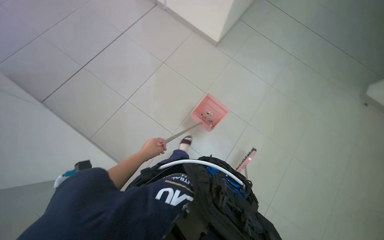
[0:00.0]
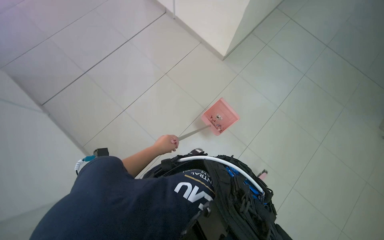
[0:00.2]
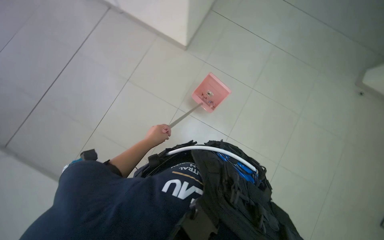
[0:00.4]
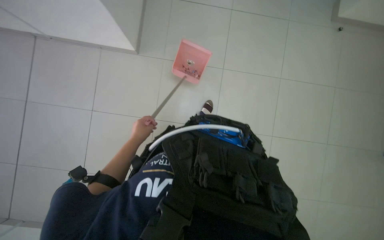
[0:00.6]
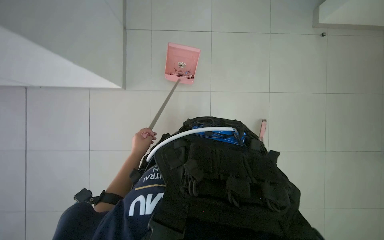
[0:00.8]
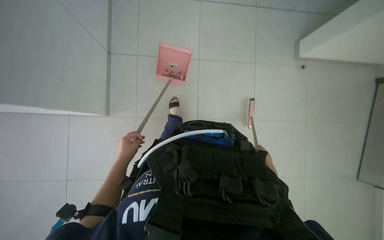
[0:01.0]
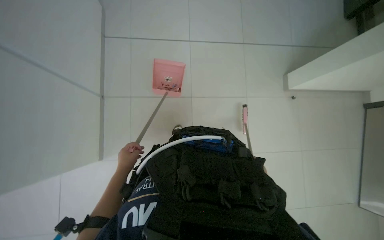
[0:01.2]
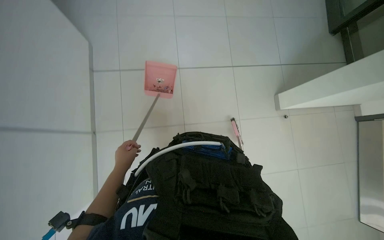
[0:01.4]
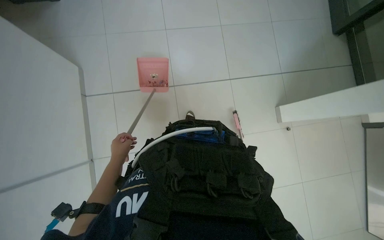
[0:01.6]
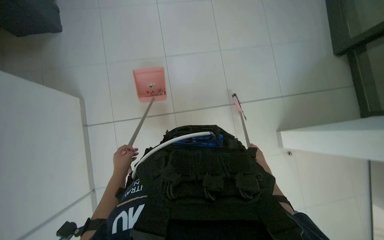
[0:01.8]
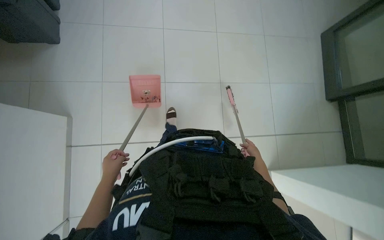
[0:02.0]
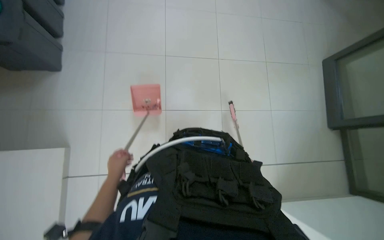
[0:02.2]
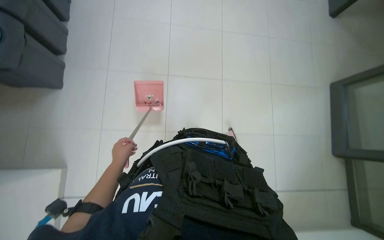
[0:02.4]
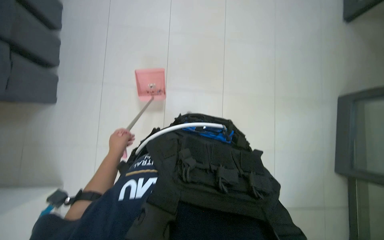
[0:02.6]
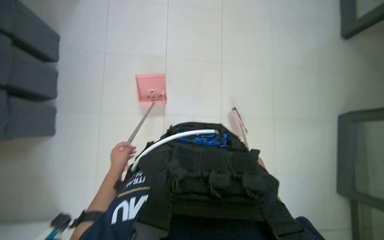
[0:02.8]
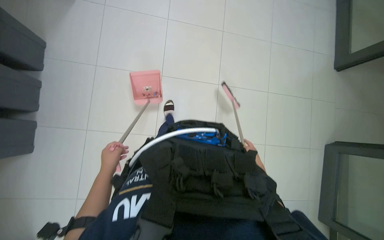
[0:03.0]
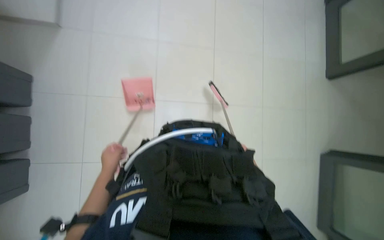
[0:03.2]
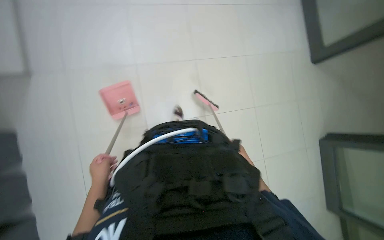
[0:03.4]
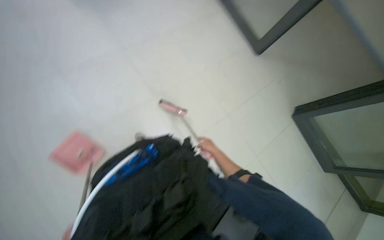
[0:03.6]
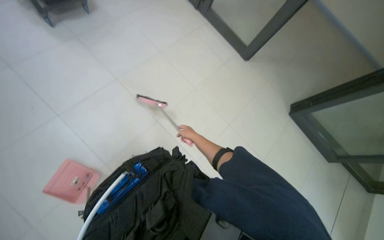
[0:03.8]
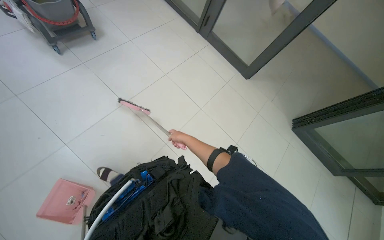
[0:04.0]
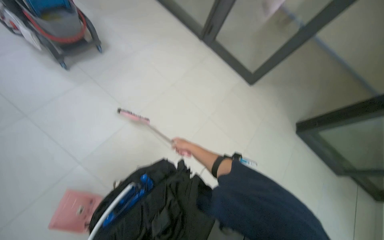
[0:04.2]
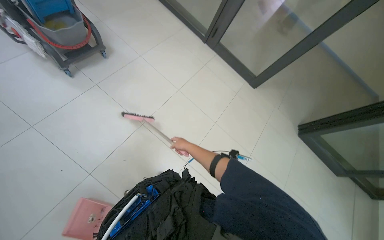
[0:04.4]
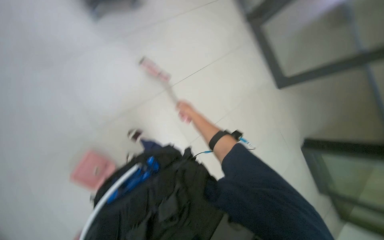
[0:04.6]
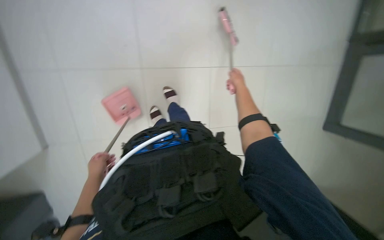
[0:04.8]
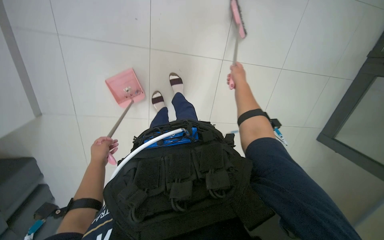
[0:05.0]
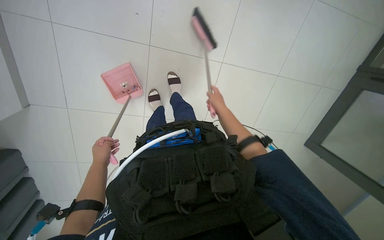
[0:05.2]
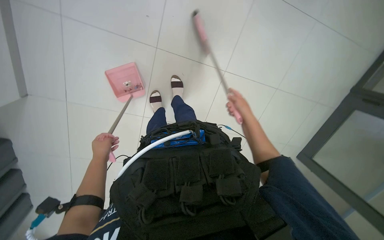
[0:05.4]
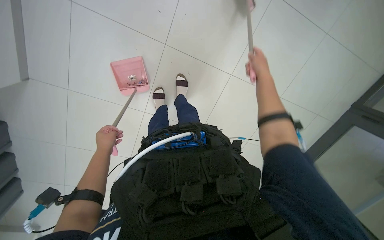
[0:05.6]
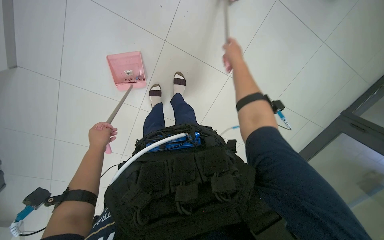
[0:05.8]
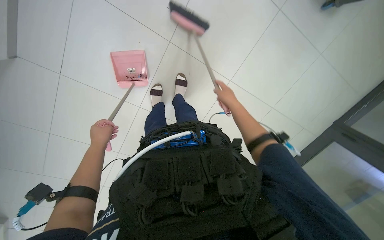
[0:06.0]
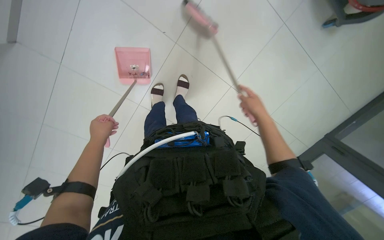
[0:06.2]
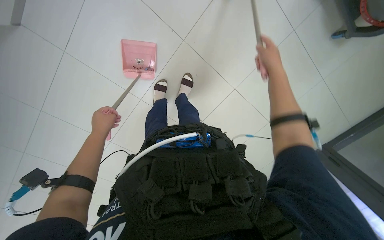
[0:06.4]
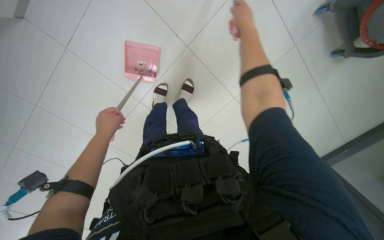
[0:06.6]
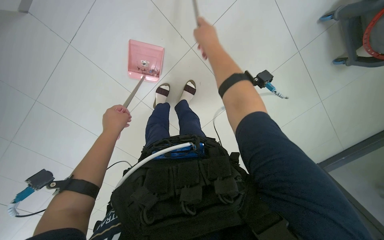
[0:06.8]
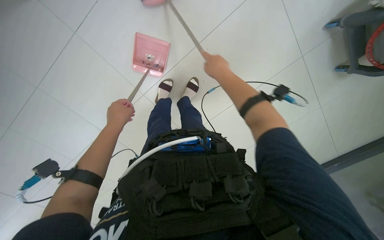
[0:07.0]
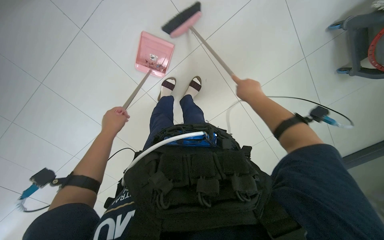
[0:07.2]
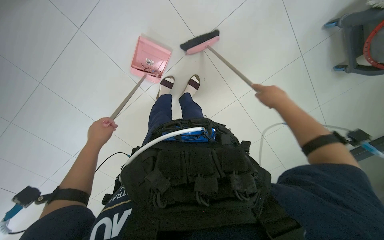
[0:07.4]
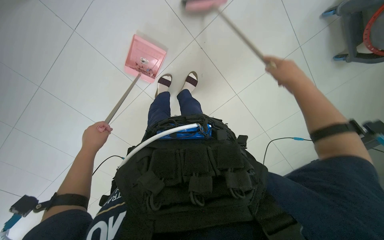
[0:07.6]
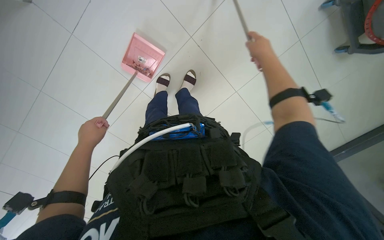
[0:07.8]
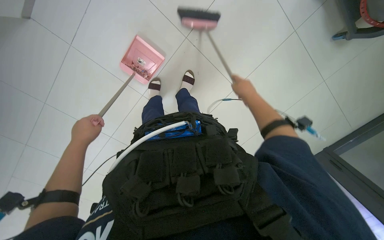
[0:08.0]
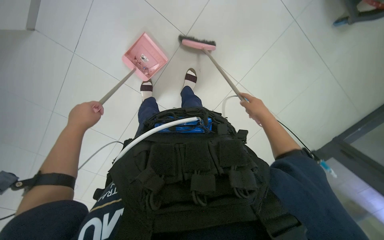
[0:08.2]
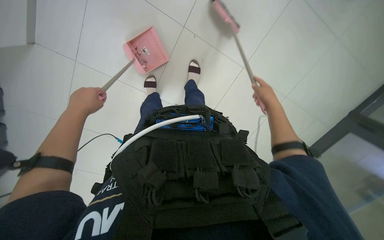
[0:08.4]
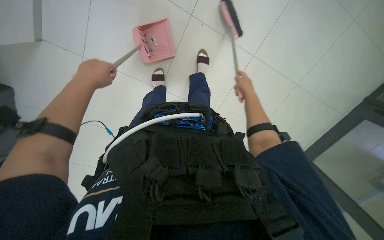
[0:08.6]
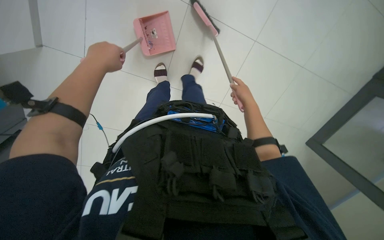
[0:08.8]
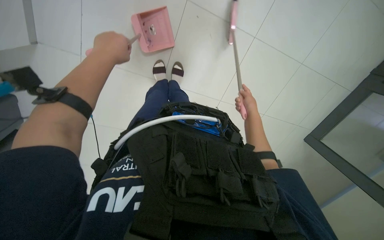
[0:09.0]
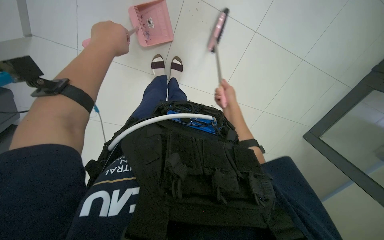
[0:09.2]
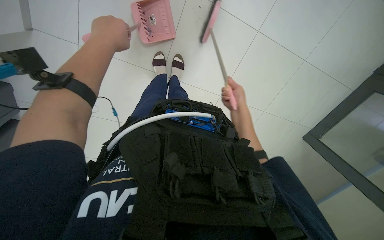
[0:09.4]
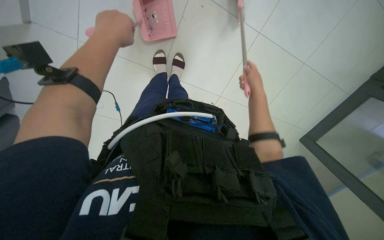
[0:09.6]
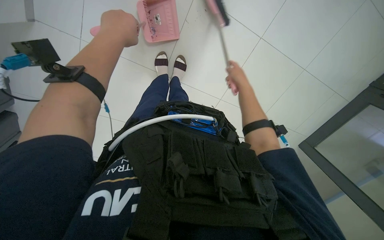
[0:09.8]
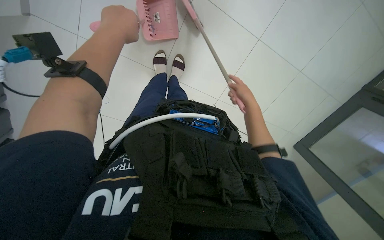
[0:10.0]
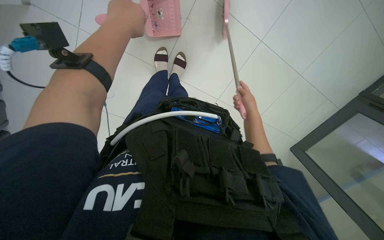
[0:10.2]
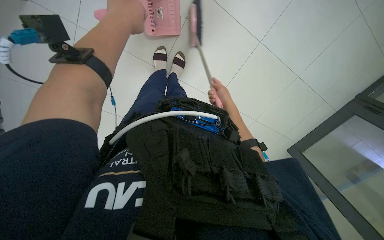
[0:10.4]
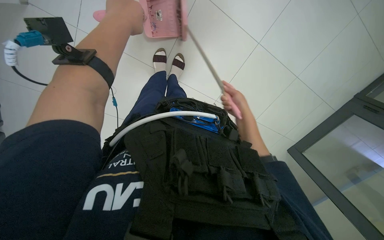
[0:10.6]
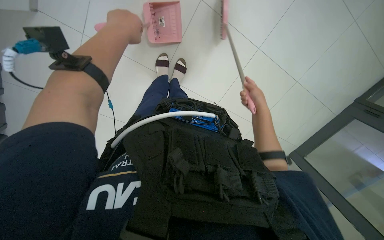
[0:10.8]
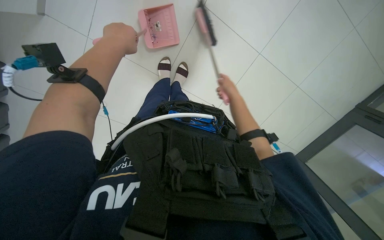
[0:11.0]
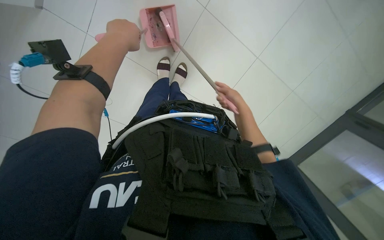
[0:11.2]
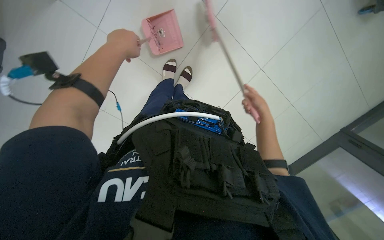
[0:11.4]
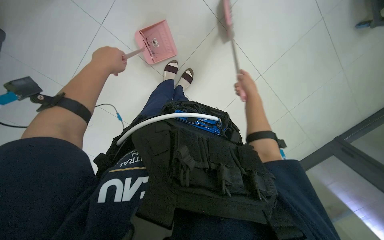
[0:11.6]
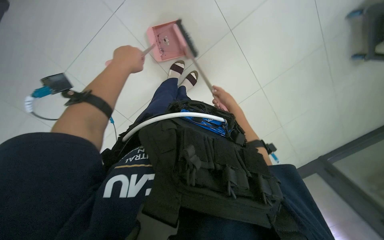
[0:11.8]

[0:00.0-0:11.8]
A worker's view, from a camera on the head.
Job: sweeping floor.
The whole recording: Sweeping office floor. The worker sweeps the office floor with a broom and dustpan.
0:00.0 to 0:01.4: The scene turns some 30 degrees counterclockwise in the picture.
0:01.4 to 0:03.0: The view tilts about 15 degrees upward. The right hand goes nearer and farther, roughly 20 cm each way, reversing 3 times.
0:03.0 to 0:04.4: The view tilts about 20 degrees upward. Everything in view rotates approximately 35 degrees counterclockwise.
0:04.4 to 0:06.0: The camera pitches downward, by roughly 20 degrees. Everything in view rotates approximately 75 degrees clockwise.
0:06.0 to 0:07.4: The right hand heads nearer to the camera, covering about 10 cm, and goes up the picture and returns, some 25 cm each way.
0:07.4 to 0:08.8: The right hand heads farther from the camera and to the left, covering roughly 15 cm. The left hand goes about 15 cm up the picture.
0:08.8 to 0:10.4: The right hand swings nearer and farther, about 10 cm each way, with 2 reversals.
0:10.4 to 0:11.8: The right hand swings left and right, about 10 cm each way, with 3 reversals; the left hand goes approximately 15 cm farther from the camera and to the left.

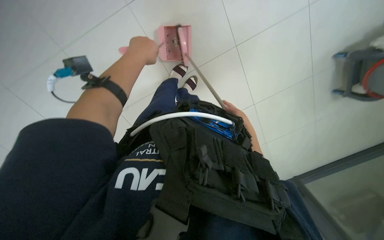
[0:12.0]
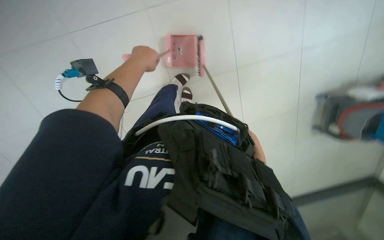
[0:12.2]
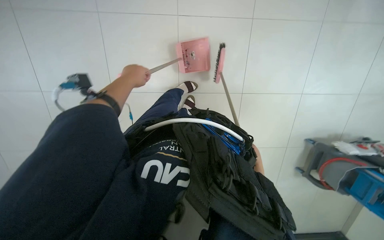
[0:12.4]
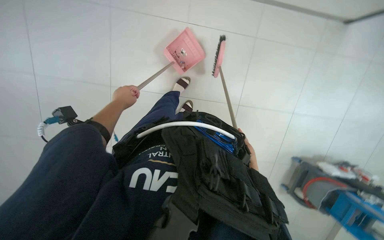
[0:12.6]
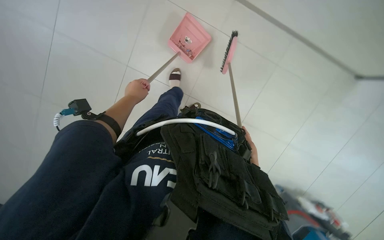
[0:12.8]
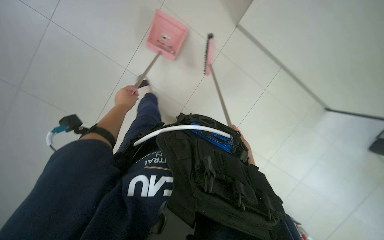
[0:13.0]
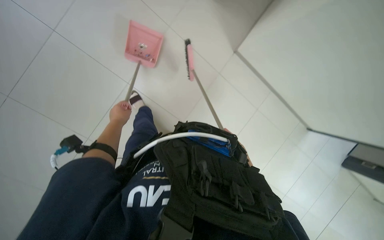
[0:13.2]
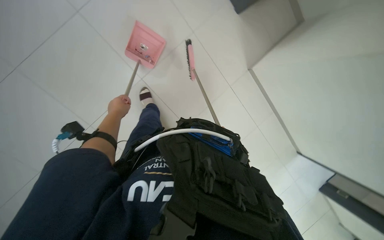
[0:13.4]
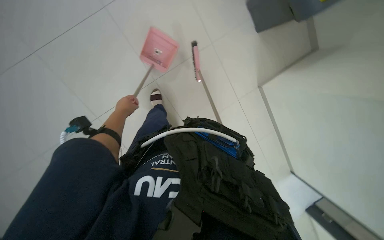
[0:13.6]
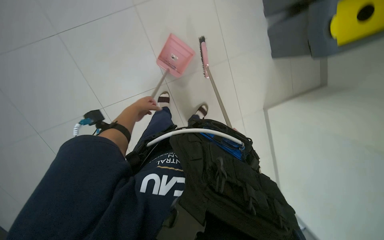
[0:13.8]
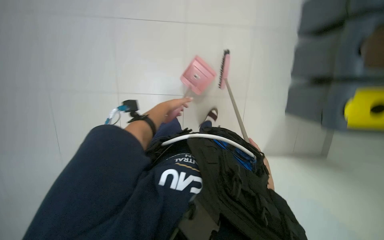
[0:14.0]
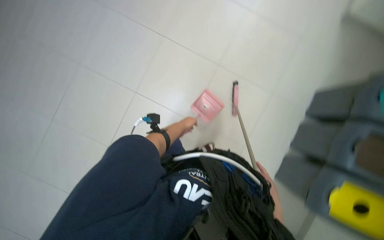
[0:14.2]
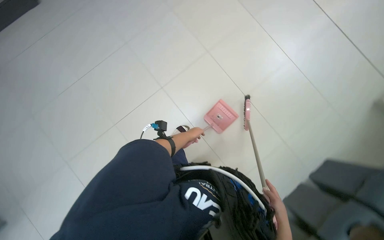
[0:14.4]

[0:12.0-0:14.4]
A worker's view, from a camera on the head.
Job: sweeping floor.
The whole recording: Sweeping office floor. The worker sweeps the office floor with a broom and dustpan.
0:12.0 to 0:13.2: The left hand heads down the picture, to the left and farther from the camera, covering roughly 25 cm.
0:13.2 to 0:14.4: The view tips upward by approximately 20 degrees. The scene rotates clockwise by approximately 30 degrees.

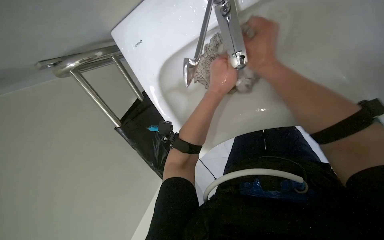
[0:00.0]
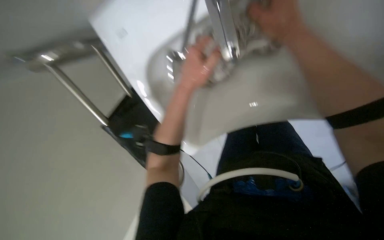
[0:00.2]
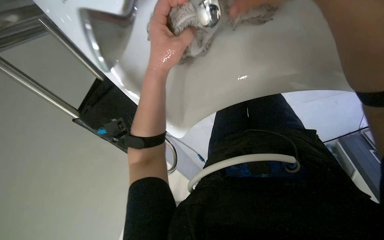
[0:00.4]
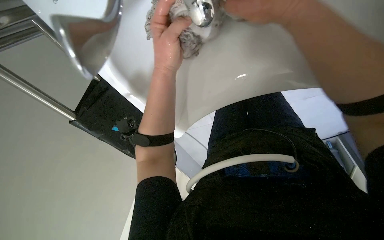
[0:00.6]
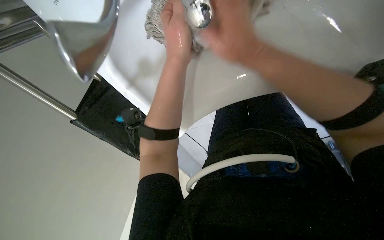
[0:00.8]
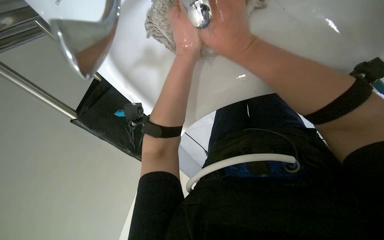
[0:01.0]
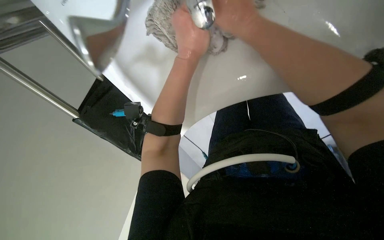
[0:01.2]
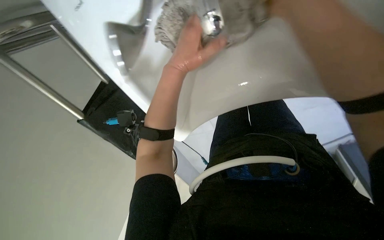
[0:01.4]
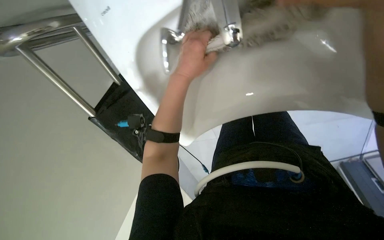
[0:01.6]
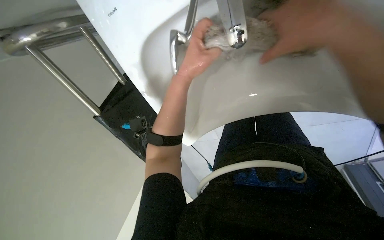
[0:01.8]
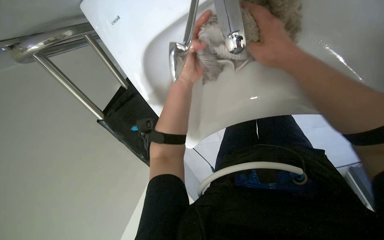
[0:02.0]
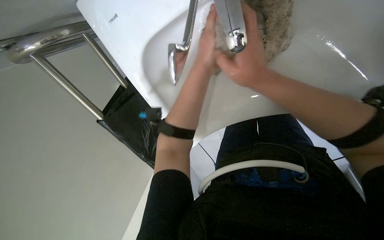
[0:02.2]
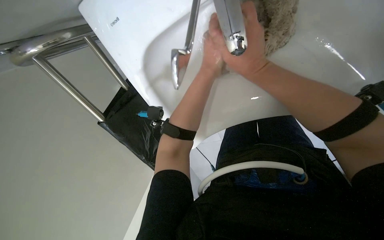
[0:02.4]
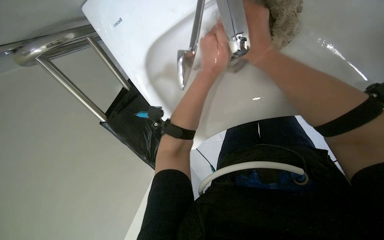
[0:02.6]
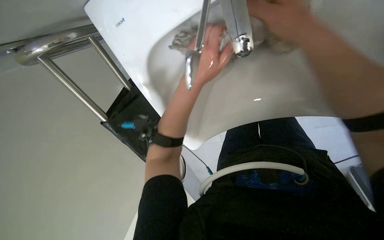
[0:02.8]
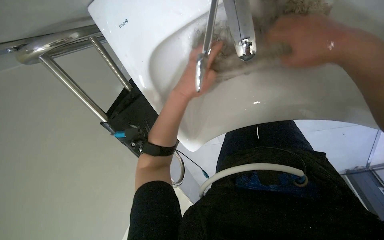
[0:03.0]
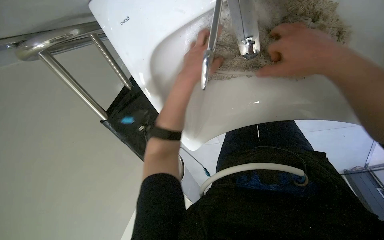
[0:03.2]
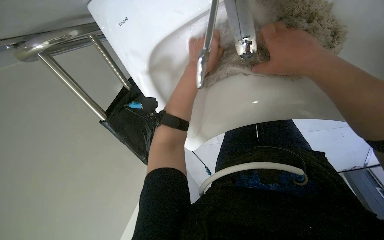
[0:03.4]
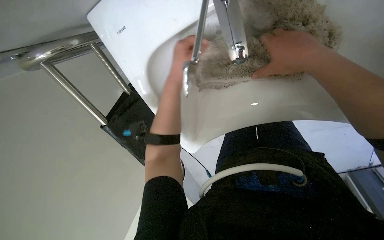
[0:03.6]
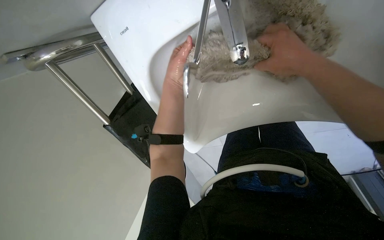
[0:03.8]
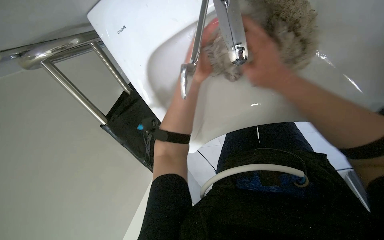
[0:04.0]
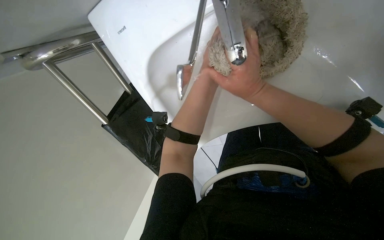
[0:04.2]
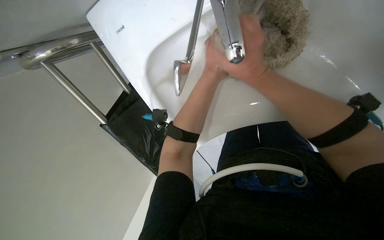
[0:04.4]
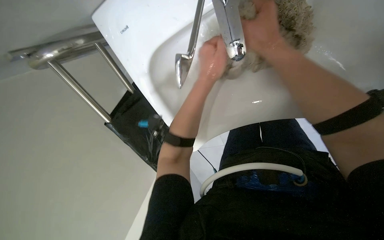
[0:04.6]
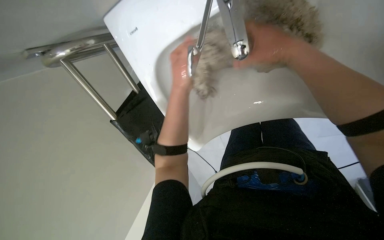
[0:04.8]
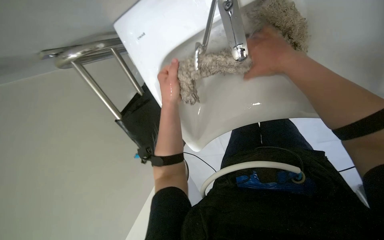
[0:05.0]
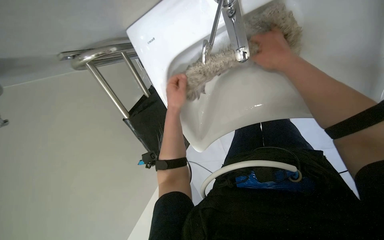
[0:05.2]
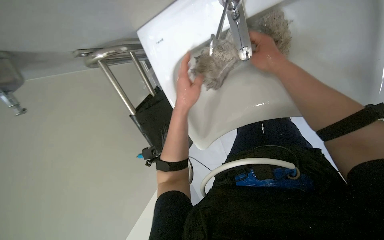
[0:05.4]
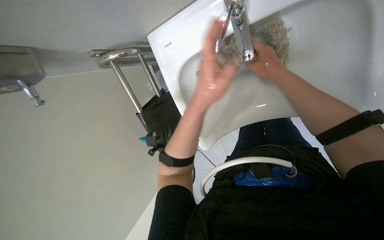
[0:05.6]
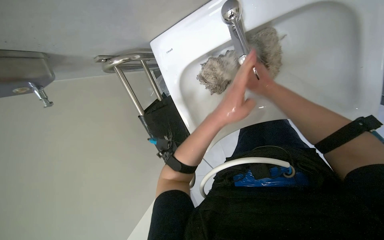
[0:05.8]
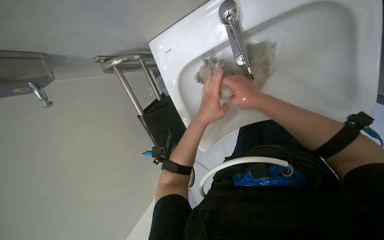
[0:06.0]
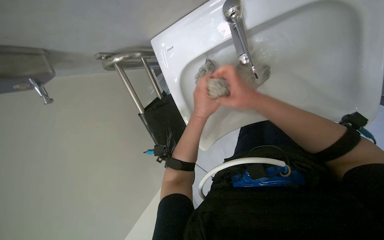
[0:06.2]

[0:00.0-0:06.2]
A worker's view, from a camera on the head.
Job: preparing cleaning supplies.
The whole recording: Preparing mop for floor cleaning. The worker rinses and wrings a mop head in the sink, then attaches it to the mop handle and places the used head in the cleaning cart.
0:00.0 to 0:01.6: The right hand goes nearer and farther, approximately 15 cm each way, reversing 2 times.
0:03.2 to 0:04.6: The right hand heads farther from the camera, covering roughly 10 cm.
0:04.6 to 0:06.2: The view tilts about 15 degrees upward. Both hands travel together down the picture, some 10 cm.
